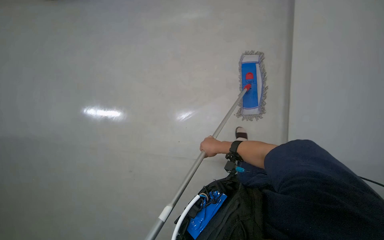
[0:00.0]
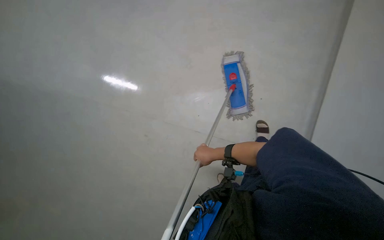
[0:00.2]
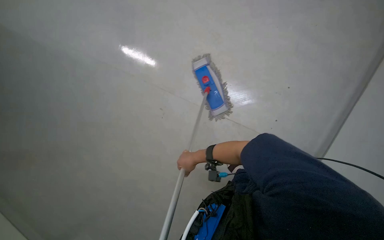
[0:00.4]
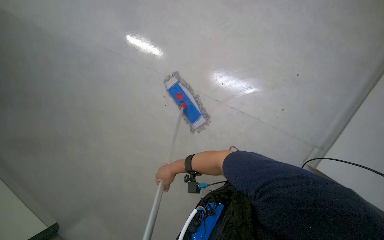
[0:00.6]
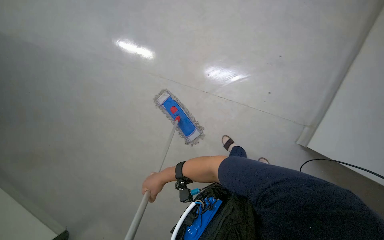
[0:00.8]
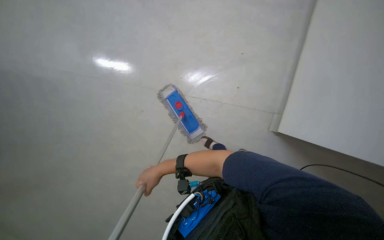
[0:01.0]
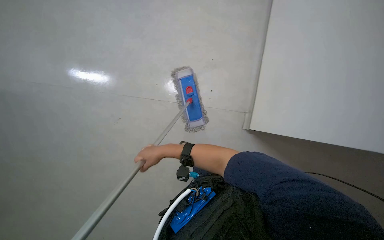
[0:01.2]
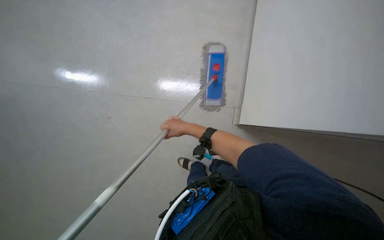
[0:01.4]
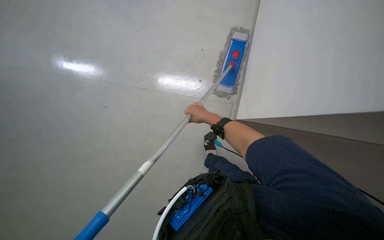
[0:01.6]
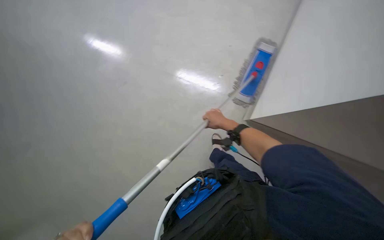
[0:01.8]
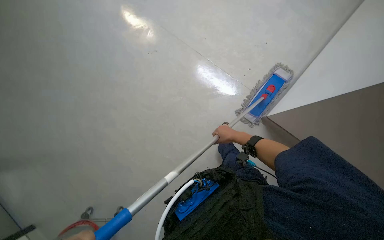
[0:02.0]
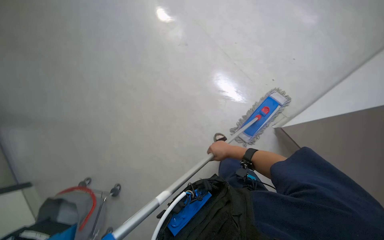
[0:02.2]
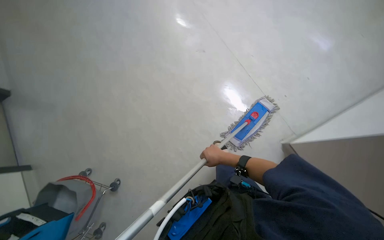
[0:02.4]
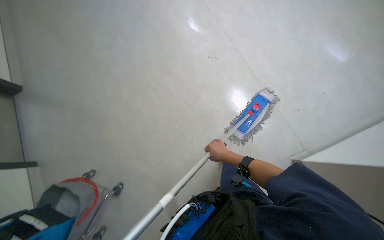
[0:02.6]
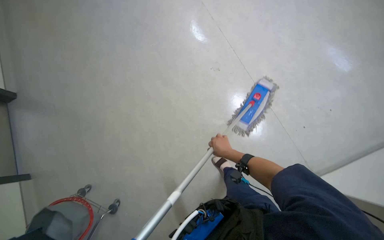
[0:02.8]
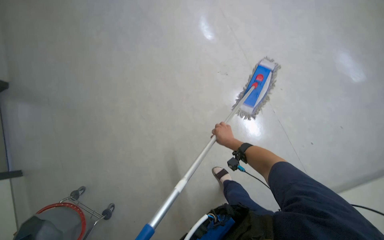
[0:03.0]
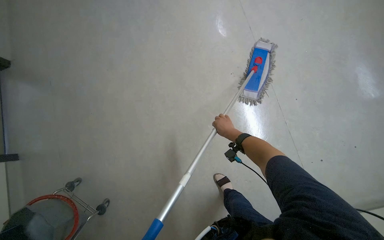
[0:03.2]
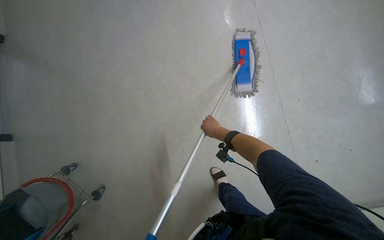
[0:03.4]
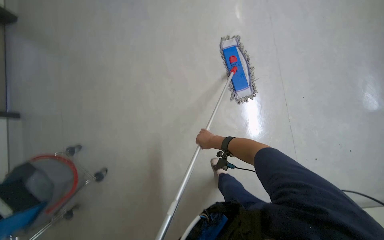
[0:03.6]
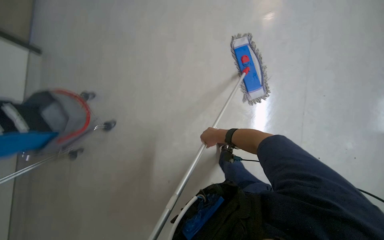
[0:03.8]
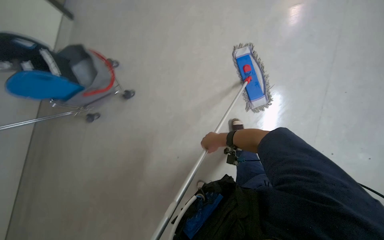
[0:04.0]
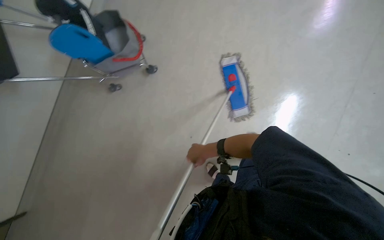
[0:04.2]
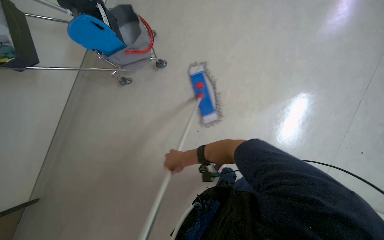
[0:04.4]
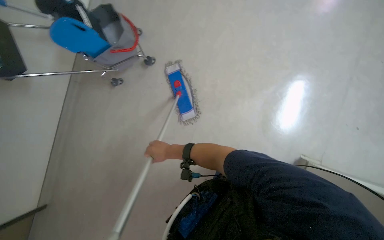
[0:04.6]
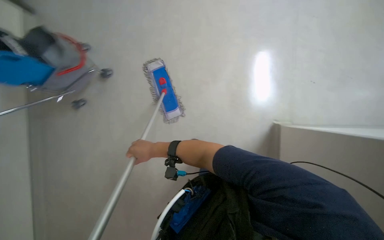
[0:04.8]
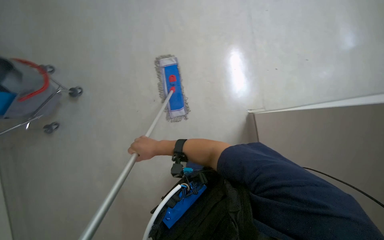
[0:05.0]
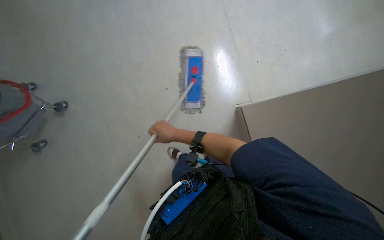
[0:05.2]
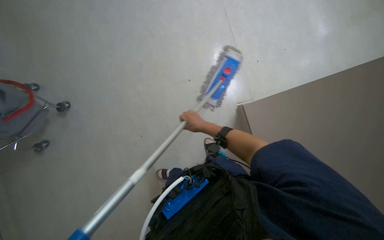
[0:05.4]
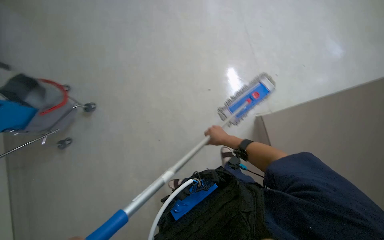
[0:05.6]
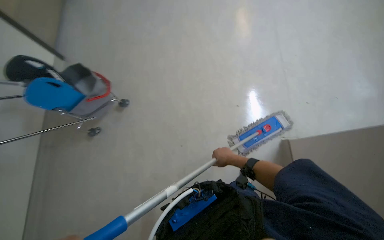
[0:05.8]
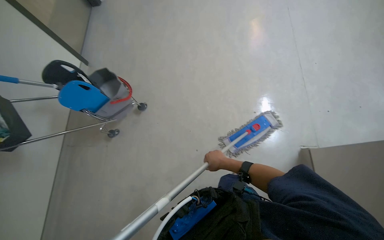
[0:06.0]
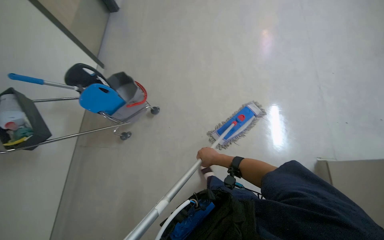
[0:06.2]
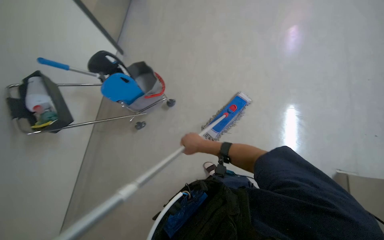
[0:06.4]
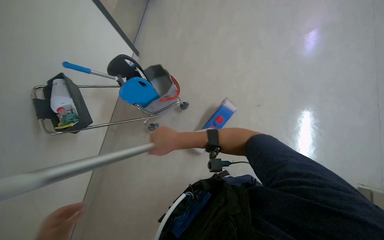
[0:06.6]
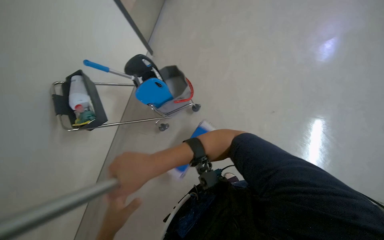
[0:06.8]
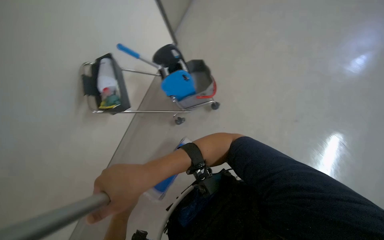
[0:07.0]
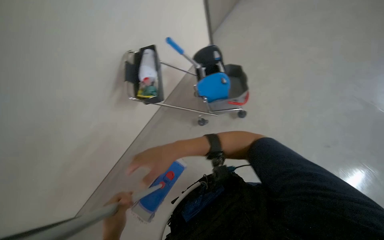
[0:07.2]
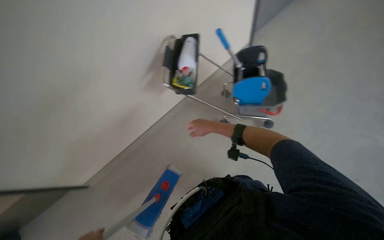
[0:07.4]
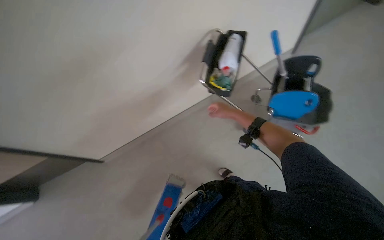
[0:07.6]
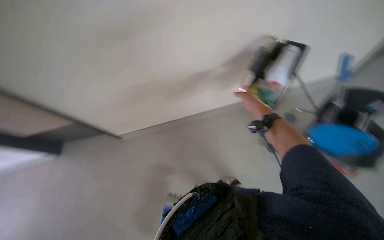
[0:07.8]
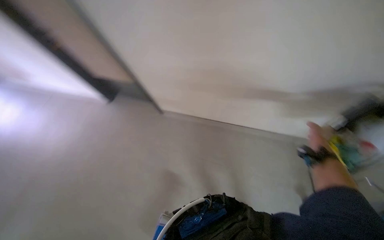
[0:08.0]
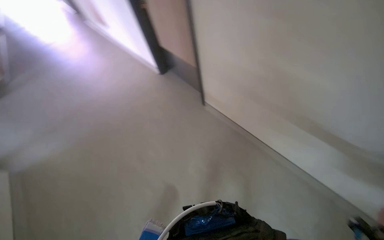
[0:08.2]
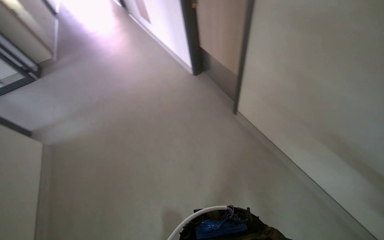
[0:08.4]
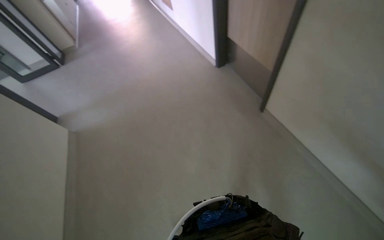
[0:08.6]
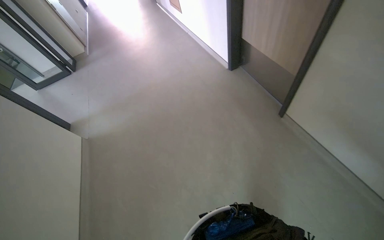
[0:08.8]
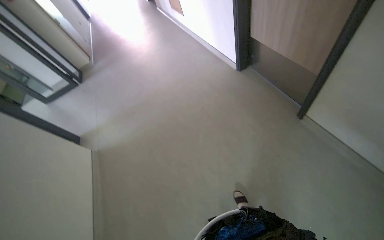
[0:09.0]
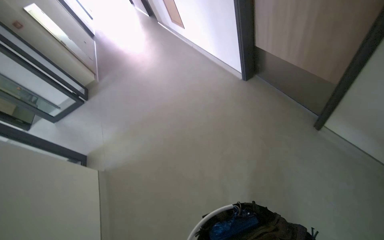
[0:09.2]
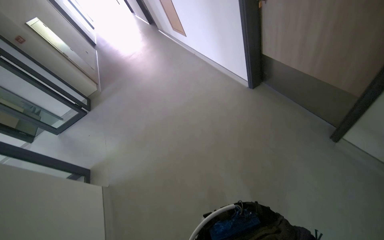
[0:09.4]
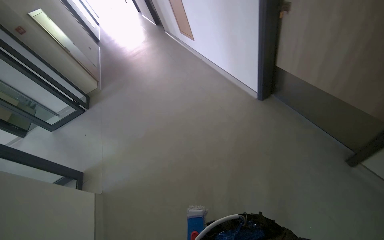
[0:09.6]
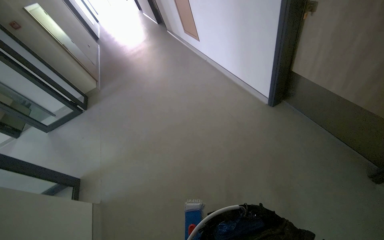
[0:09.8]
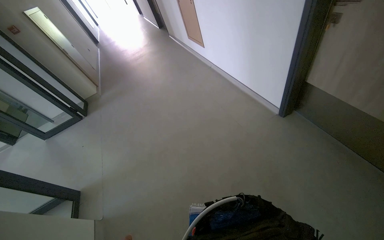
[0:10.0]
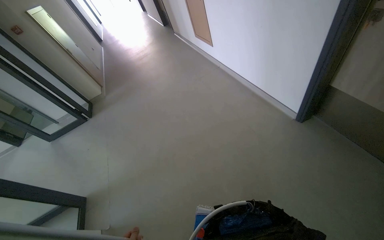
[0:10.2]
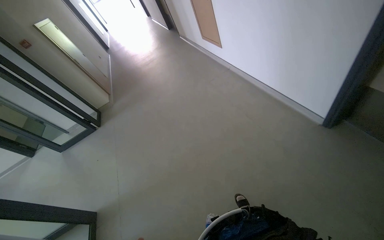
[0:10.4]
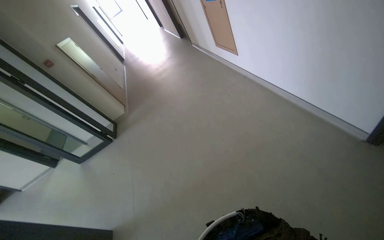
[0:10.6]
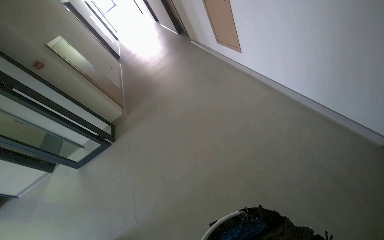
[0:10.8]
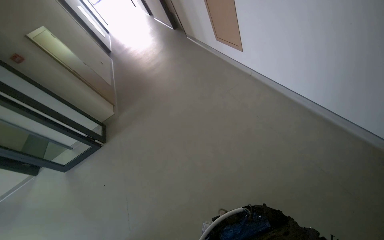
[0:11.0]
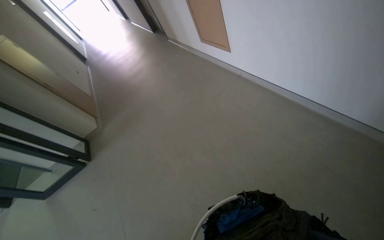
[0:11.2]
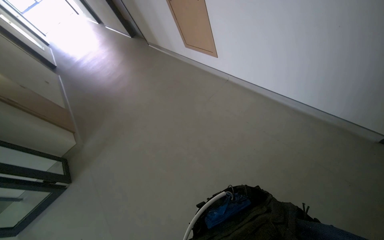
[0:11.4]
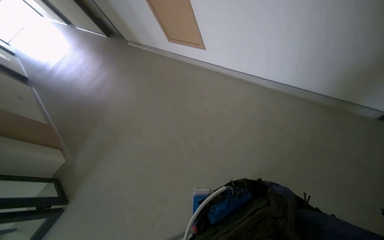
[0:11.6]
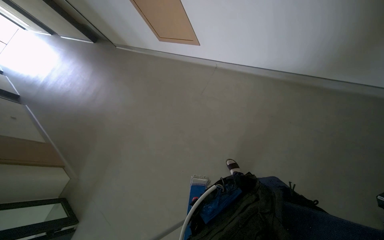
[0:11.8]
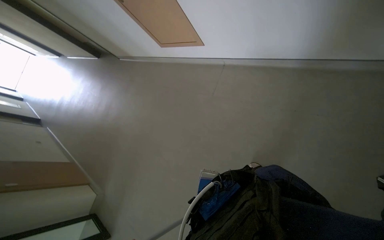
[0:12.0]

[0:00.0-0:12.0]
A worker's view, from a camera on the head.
Job: mopping floor.
The whole recording: Mopping office floor. The worker mops the office floor, periodically detaching, rinsing, and reattaching the mop head.
0:00.0 to 0:01.6: The wearer looks approximately 30 degrees further to the right.
0:01.6 to 0:03.0: The camera is carried approximately 50 cm. Everything in view rotates about 40 degrees clockwise.
0:03.0 to 0:04.4: The scene turns approximately 25 degrees clockwise in the picture. The right hand goes roughly 20 cm to the left.
0:07.6 to 0:09.0: The camera travels about 50 cm. The head rotates some 55 degrees to the left.
0:09.0 to 0:10.4: The head travels some 1 m.
0:10.4 to 0:12.0: The wearer moves some 1 m. The scene rotates counterclockwise by roughly 35 degrees.

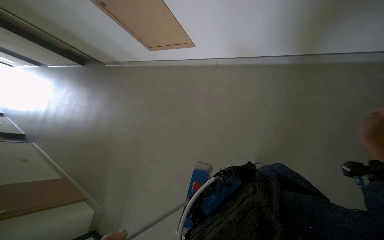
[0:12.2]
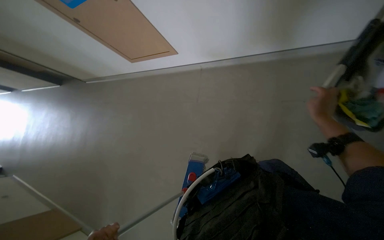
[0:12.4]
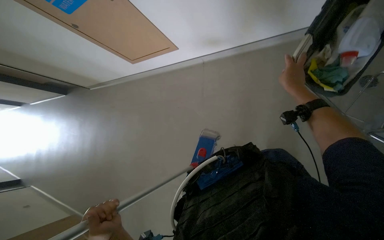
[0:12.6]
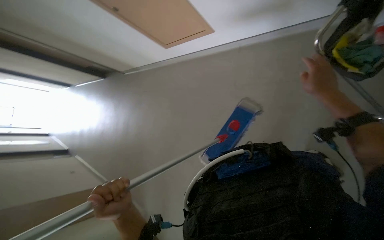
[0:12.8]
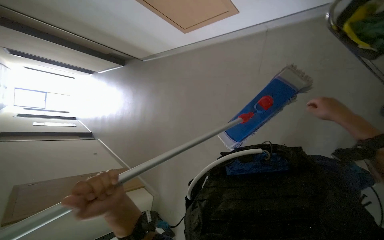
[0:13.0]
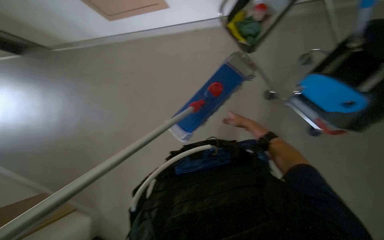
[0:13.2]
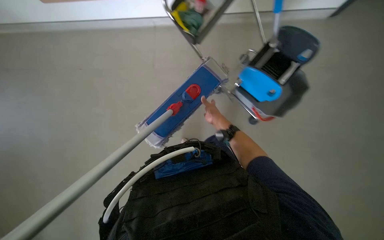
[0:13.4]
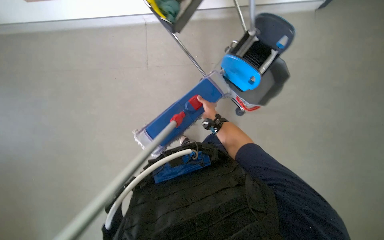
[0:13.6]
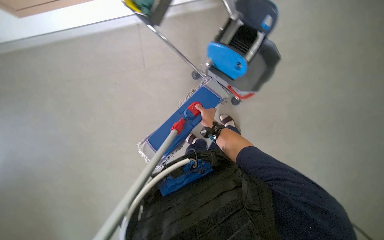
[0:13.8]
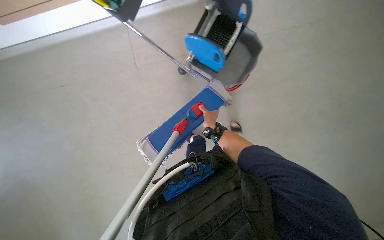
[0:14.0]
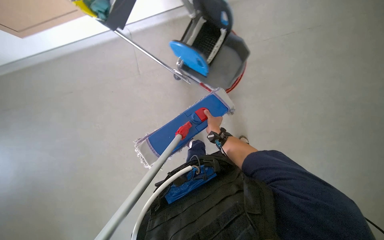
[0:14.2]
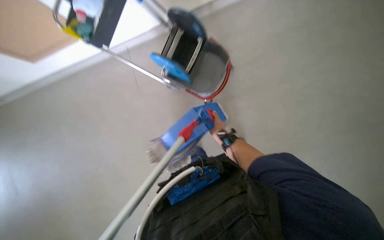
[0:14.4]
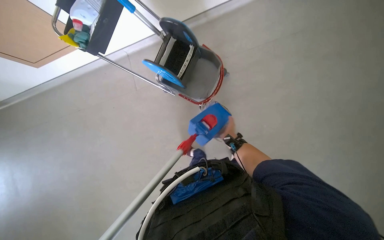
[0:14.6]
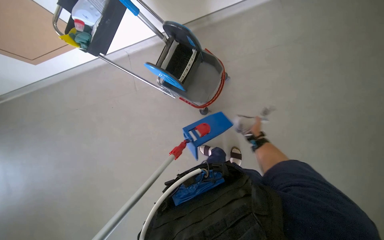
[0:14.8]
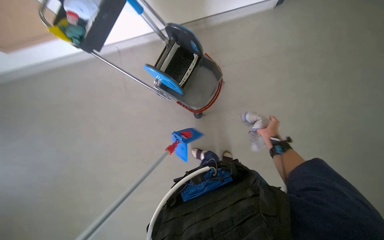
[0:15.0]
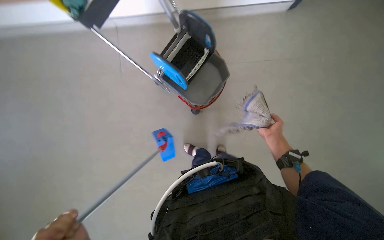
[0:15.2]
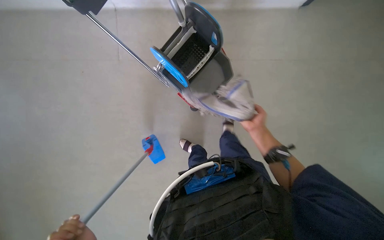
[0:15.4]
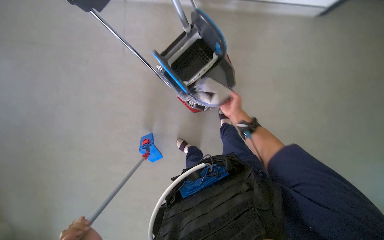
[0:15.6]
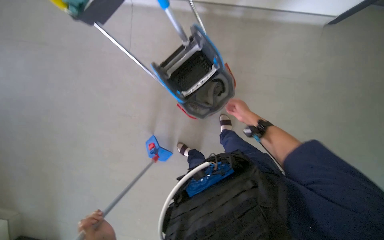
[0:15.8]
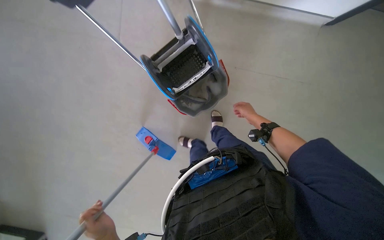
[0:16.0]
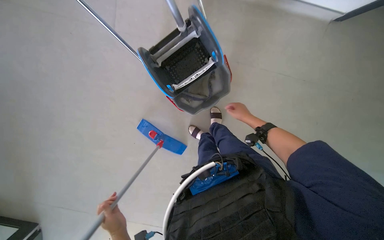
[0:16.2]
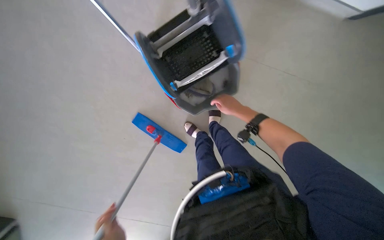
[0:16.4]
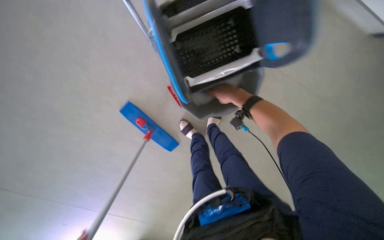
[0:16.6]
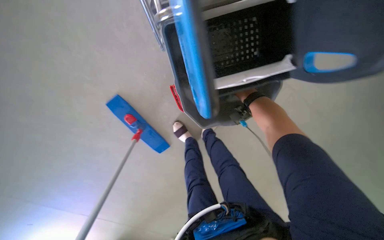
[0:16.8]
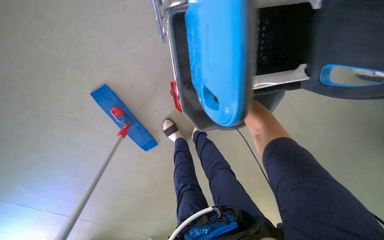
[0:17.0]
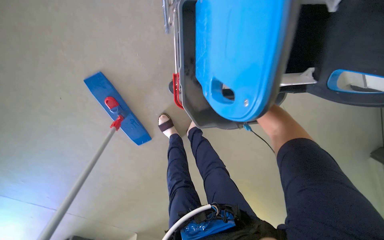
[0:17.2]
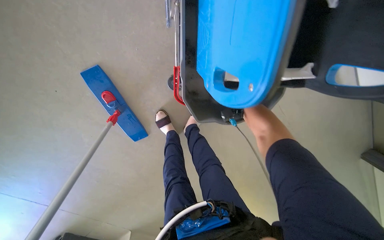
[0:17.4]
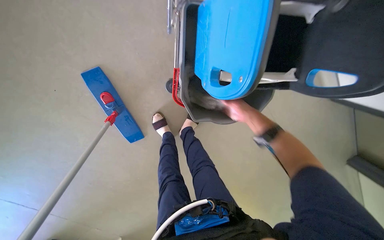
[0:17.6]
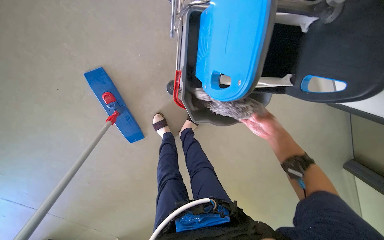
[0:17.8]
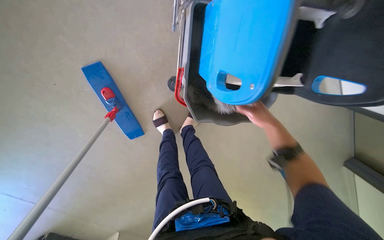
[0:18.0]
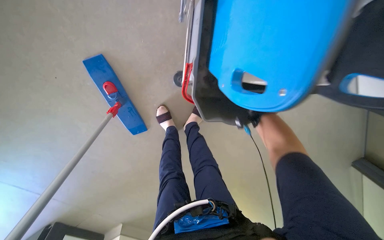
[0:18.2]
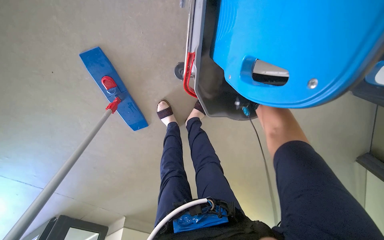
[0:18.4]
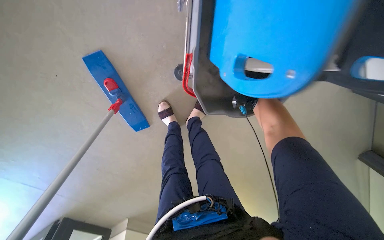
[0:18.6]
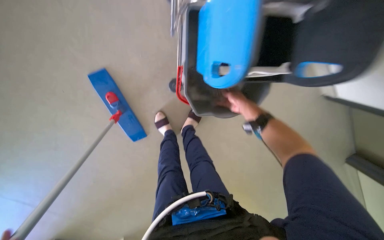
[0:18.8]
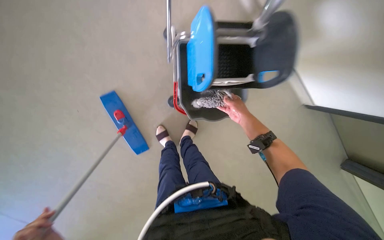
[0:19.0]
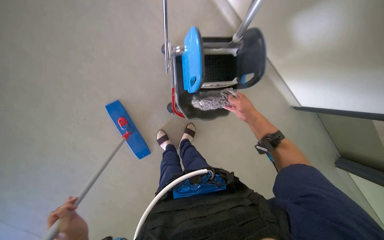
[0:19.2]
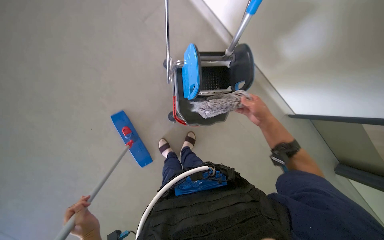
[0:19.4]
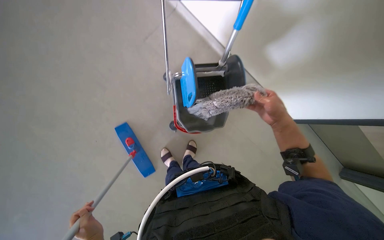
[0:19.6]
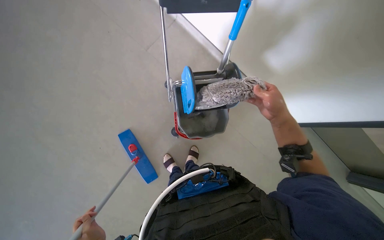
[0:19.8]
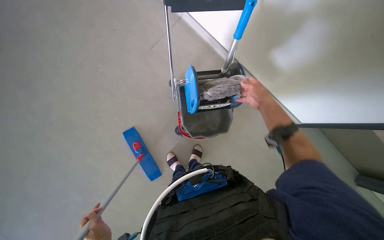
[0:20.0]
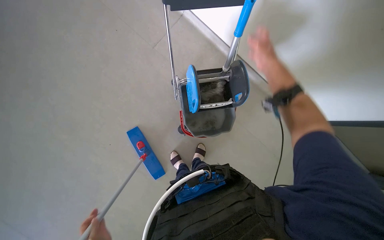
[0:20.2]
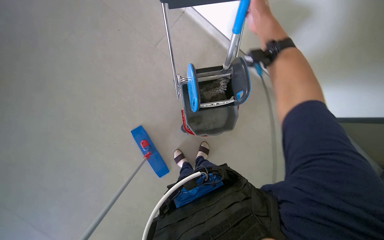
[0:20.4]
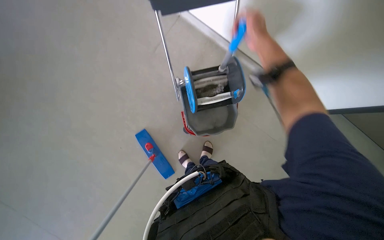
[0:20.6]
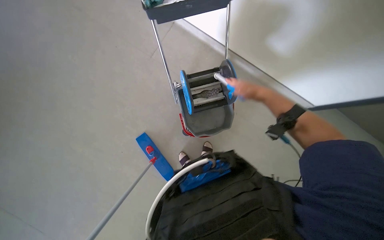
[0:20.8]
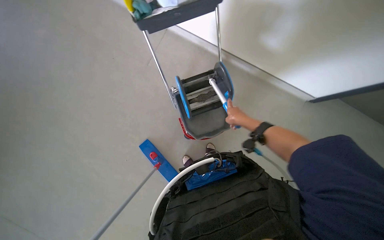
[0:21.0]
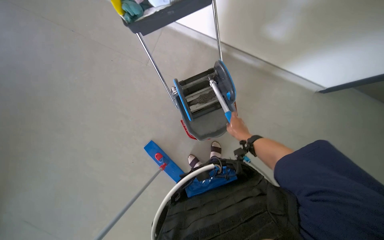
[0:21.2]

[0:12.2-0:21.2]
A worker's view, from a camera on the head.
Job: mopping floor.
The whole recording: Mopping office floor. The worker mops the office floor, periodically detaching, rinsing, and reattaching the mop head.
0:13.8 to 0:15.2: The camera is aimed roughly 15 degrees further to the right. The right hand goes roughly 30 cm to the right and nearer to the camera.
0:15.2 to 0:16.6: The right hand is displaced up the picture and to the left by about 25 cm.
0:16.6 to 0:18.2: The camera is aimed roughly 15 degrees further to the right. The right hand moves nearer and farther over about 15 cm, changing direction 2 times.
0:18.2 to 0:19.8: The wearer moves about 40 cm. The camera pitches upward, by about 25 degrees.
0:19.8 to 0:21.2: The right hand goes approximately 10 cm farther from the camera, and reaches approximately 25 cm up the picture, then returns.